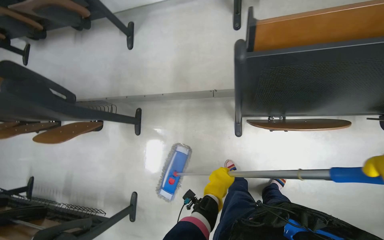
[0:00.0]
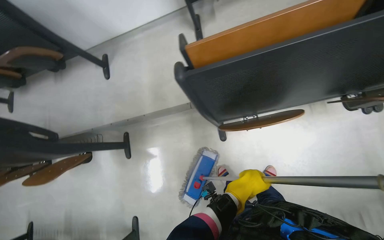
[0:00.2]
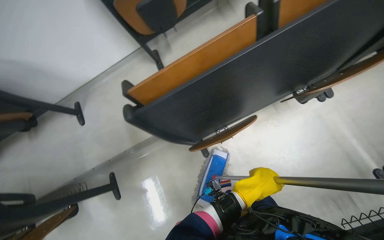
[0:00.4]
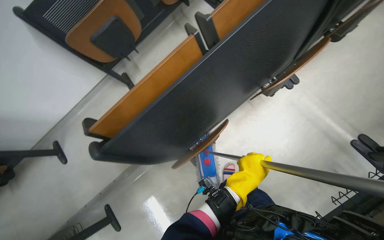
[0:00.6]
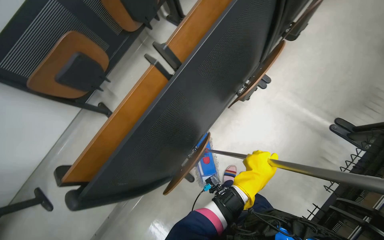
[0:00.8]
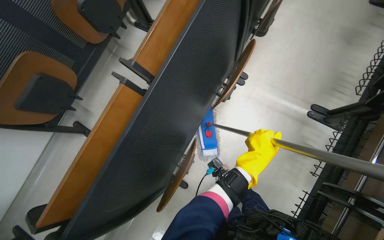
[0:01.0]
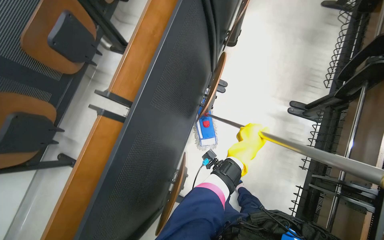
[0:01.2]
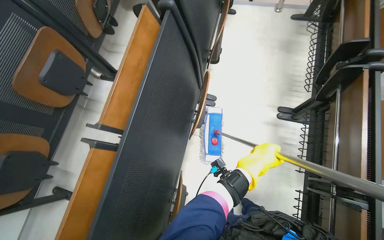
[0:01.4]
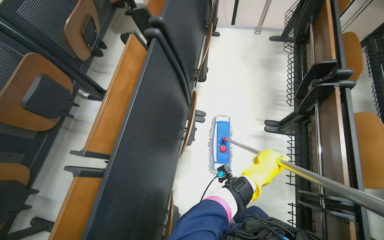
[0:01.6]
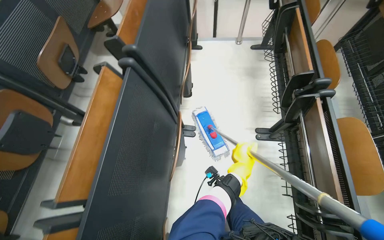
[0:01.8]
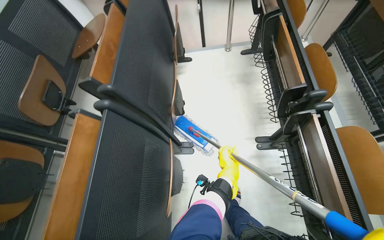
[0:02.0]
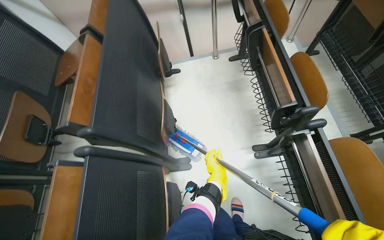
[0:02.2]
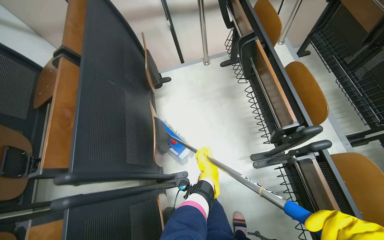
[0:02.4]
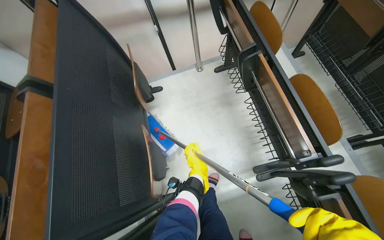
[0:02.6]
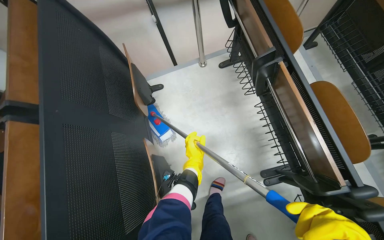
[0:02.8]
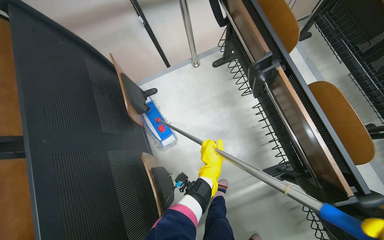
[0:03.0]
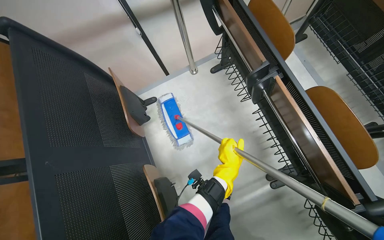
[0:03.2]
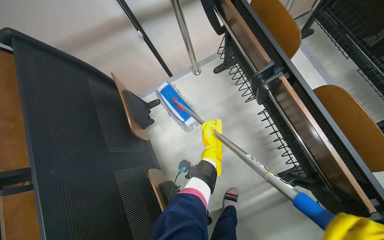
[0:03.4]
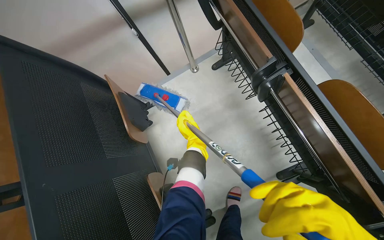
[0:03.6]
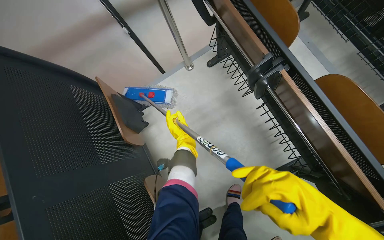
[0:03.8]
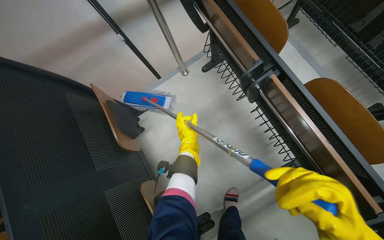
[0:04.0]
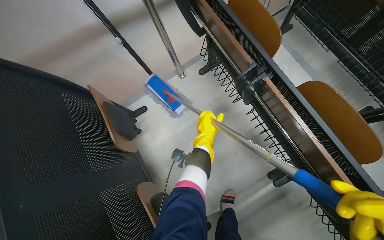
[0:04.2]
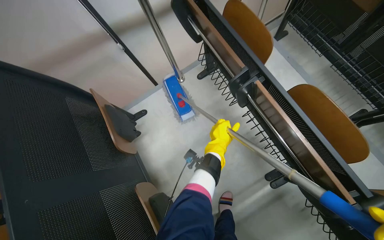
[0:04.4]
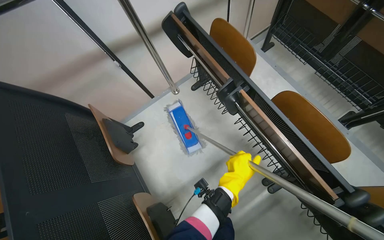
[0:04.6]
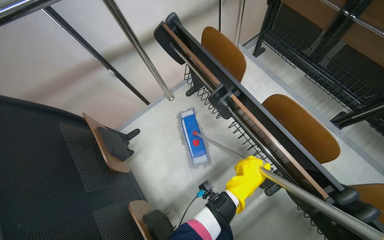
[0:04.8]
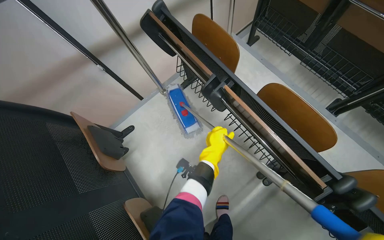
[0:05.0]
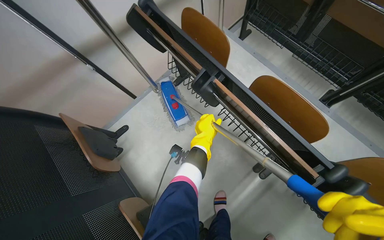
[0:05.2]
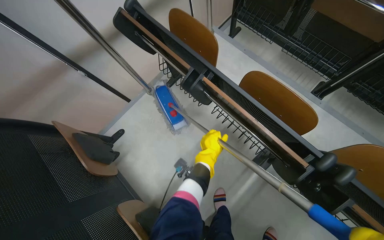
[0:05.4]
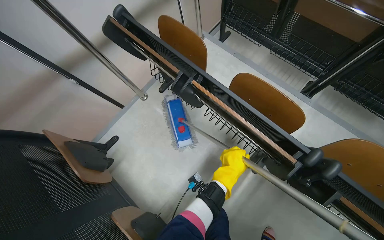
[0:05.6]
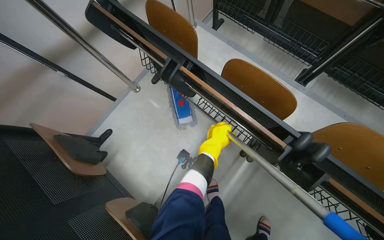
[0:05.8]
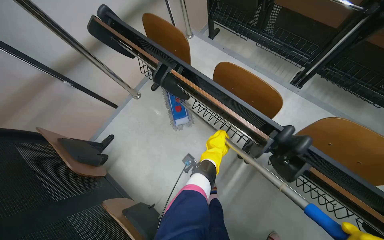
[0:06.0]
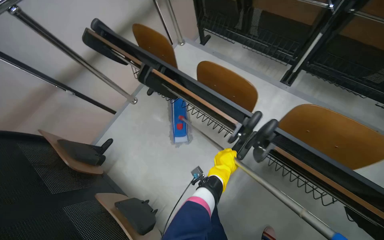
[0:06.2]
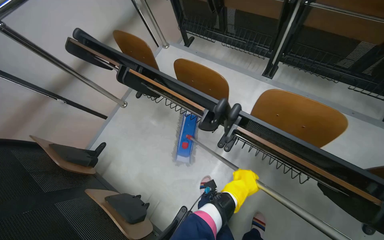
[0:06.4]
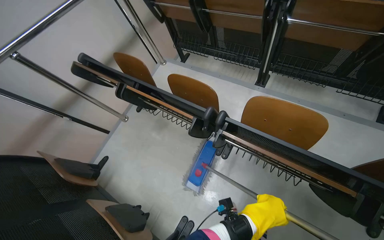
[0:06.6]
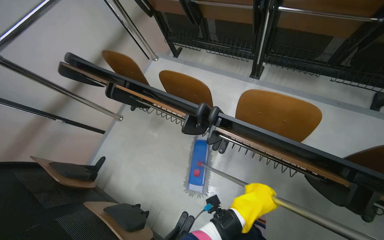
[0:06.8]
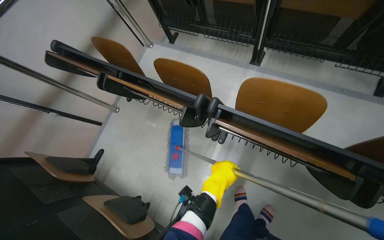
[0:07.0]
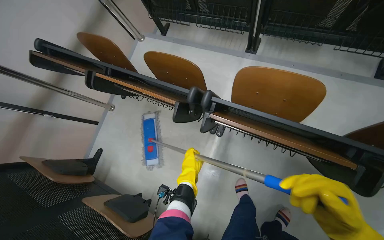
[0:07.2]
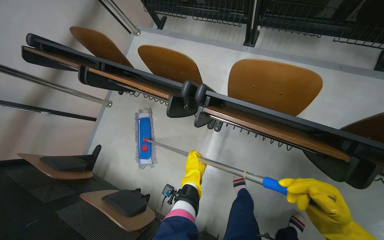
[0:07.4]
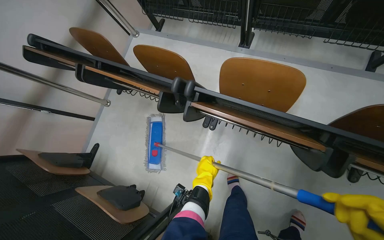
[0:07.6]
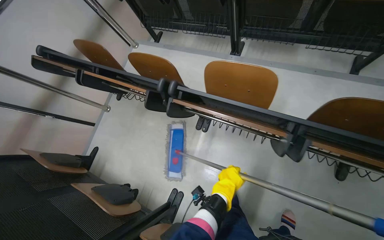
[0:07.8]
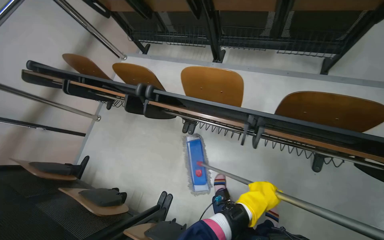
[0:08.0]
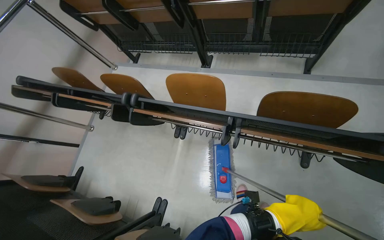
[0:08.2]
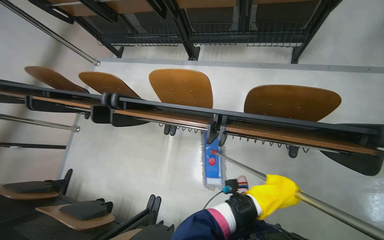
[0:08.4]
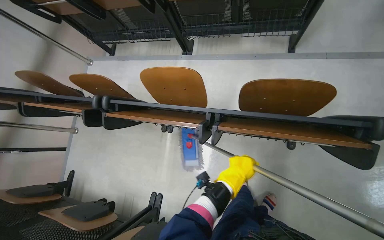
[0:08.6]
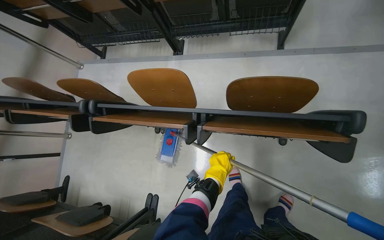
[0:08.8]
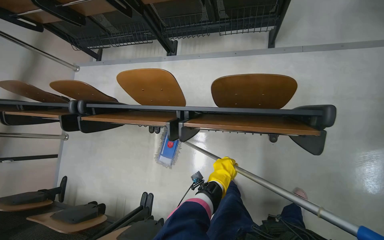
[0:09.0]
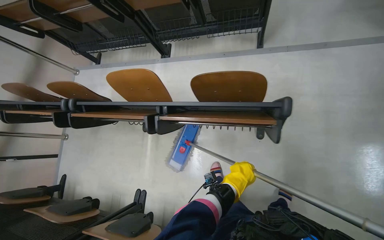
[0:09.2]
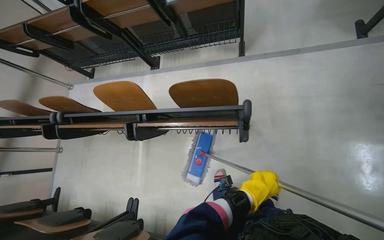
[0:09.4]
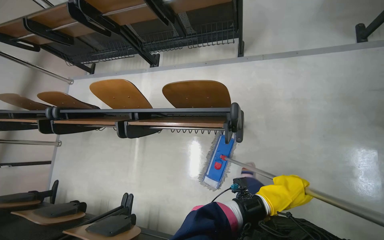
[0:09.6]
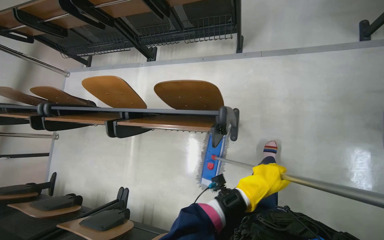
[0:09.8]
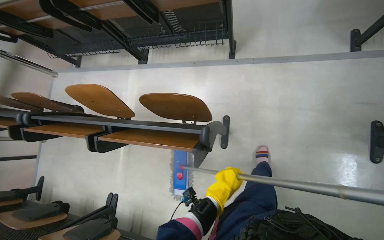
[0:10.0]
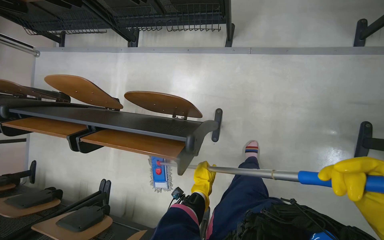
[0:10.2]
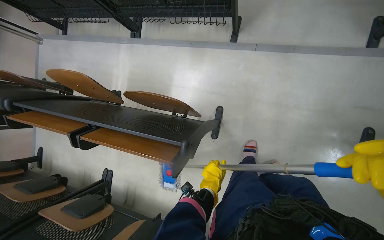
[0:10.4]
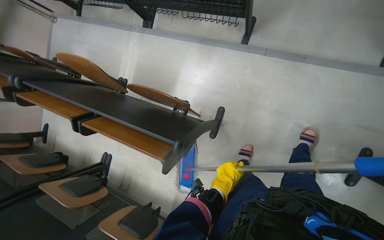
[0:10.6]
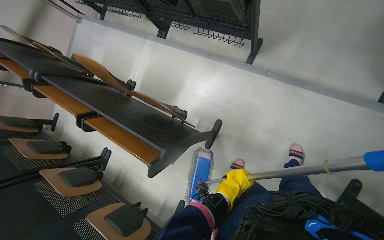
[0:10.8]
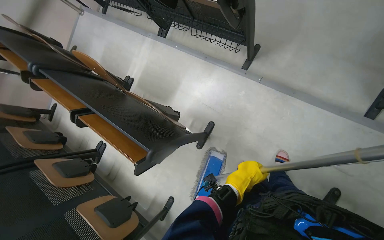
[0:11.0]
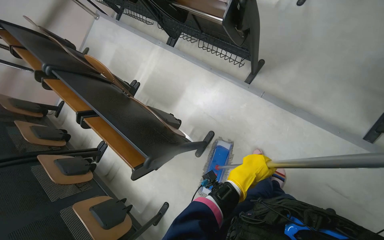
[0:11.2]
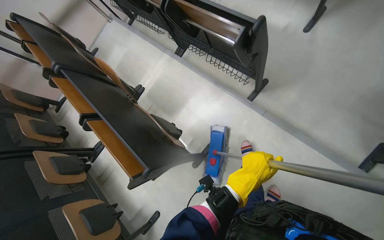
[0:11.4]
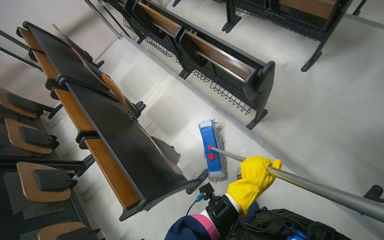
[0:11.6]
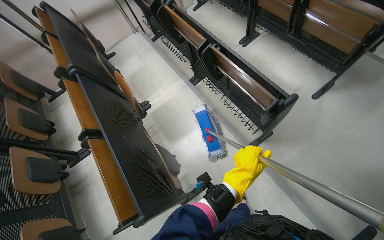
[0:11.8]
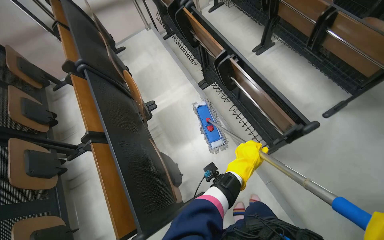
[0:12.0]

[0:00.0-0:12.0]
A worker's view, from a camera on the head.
Job: mopping floor.
The whole recording: Mopping lecture hall floor. The worker mops the floor of the lecture hall, moving between rows of seats.
0:00.0 to 0:01.6: The camera travels some 50 cm. The head rotates some 80 degrees to the right. The view tilts about 30 degrees upward.
0:01.6 to 0:03.0: The camera is carried about 90 cm. Everything in view rotates roughly 30 degrees counterclockwise.
0:03.0 to 0:04.4: The left hand moves up the picture, about 20 cm, and moves roughly 15 cm to the left and comes back.
0:06.0 to 0:07.6: The camera is carried to the right, about 50 cm.
0:07.6 to 0:09.0: The camera travels to the right, roughly 60 cm.
0:09.0 to 0:10.4: The wearer moves approximately 60 cm.
0:10.4 to 0:12.0: Everything in view rotates some 50 degrees clockwise.

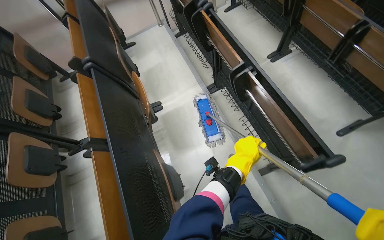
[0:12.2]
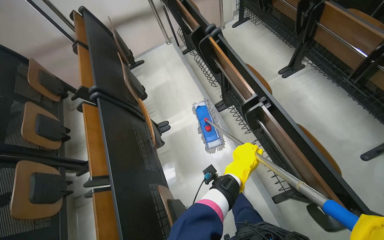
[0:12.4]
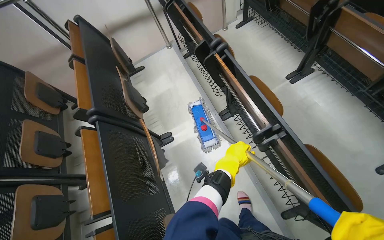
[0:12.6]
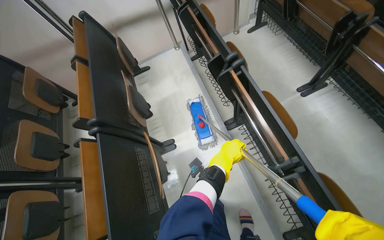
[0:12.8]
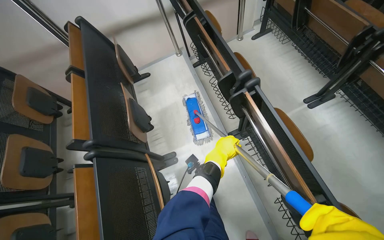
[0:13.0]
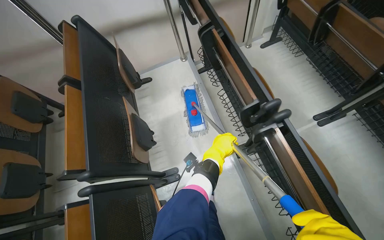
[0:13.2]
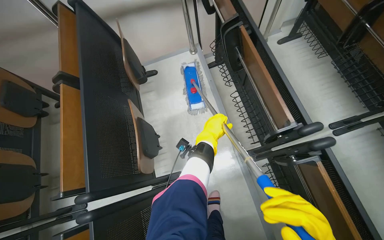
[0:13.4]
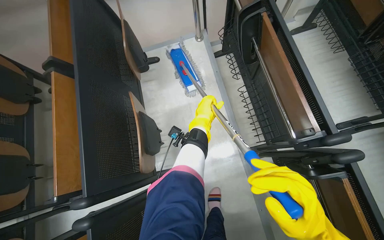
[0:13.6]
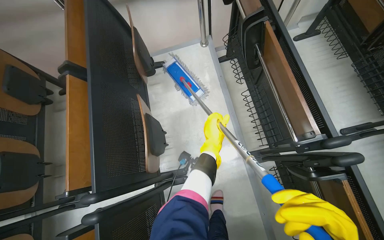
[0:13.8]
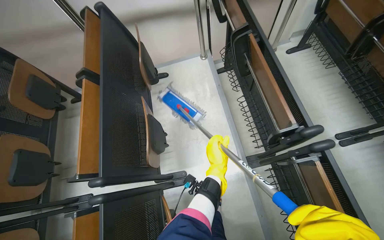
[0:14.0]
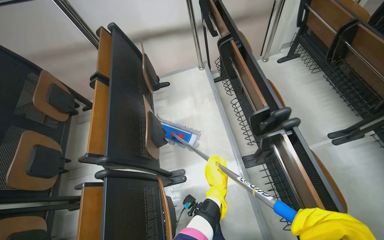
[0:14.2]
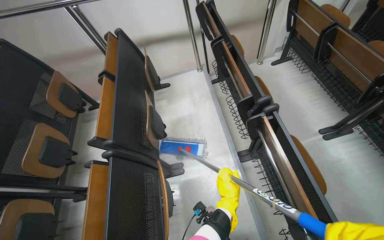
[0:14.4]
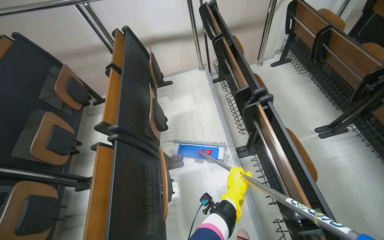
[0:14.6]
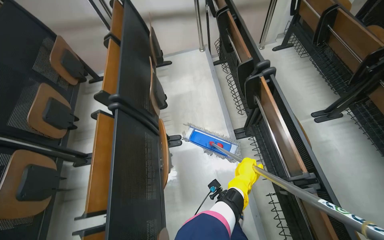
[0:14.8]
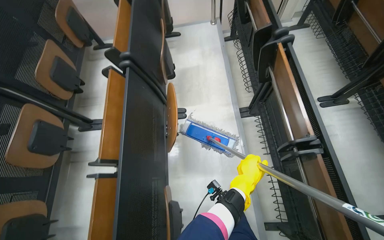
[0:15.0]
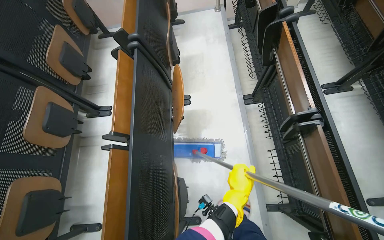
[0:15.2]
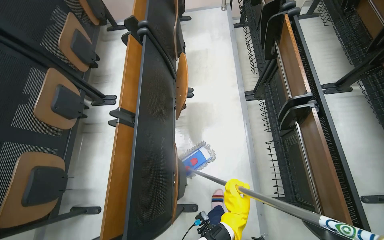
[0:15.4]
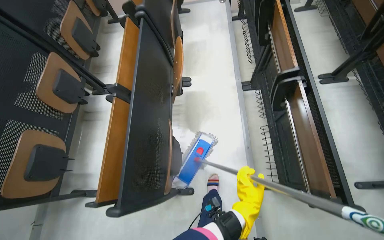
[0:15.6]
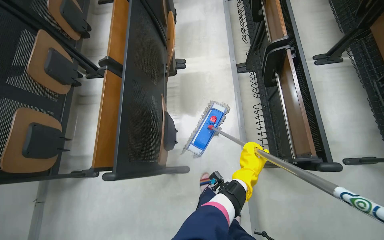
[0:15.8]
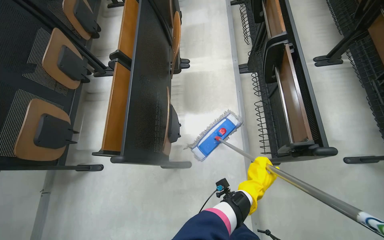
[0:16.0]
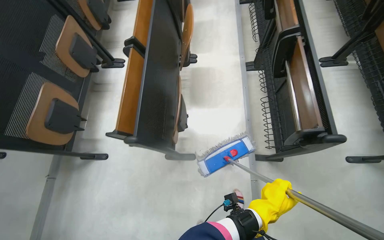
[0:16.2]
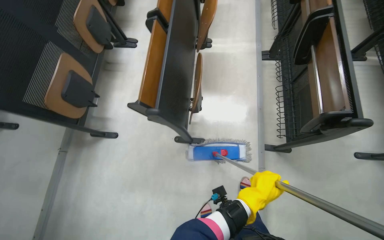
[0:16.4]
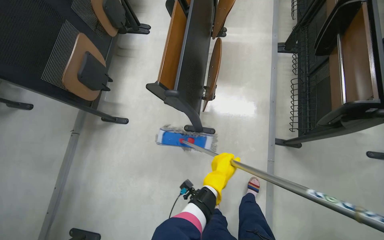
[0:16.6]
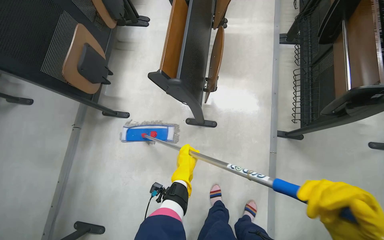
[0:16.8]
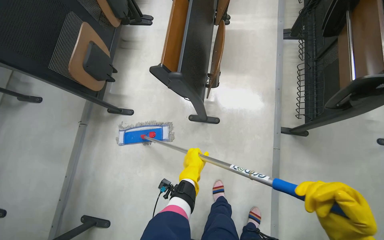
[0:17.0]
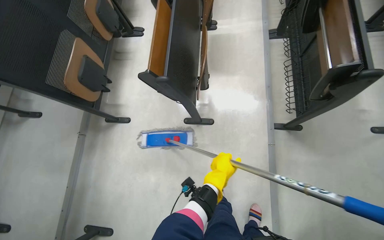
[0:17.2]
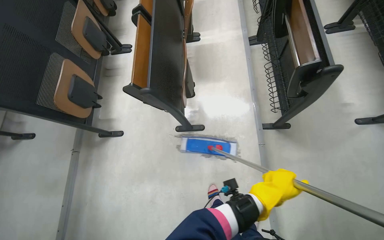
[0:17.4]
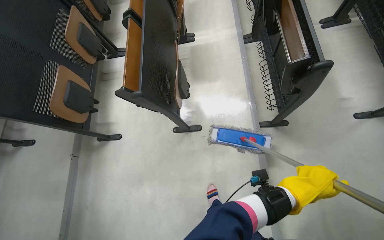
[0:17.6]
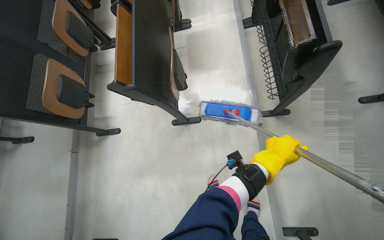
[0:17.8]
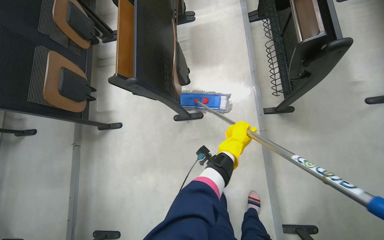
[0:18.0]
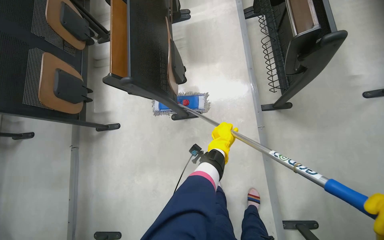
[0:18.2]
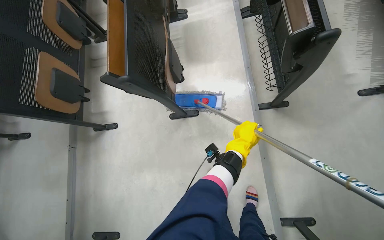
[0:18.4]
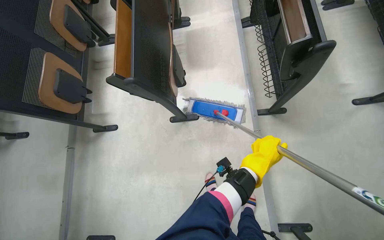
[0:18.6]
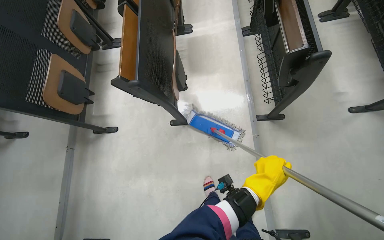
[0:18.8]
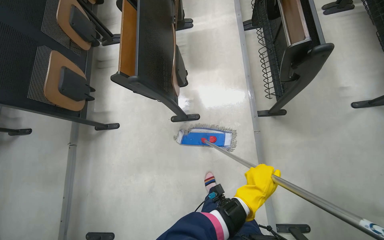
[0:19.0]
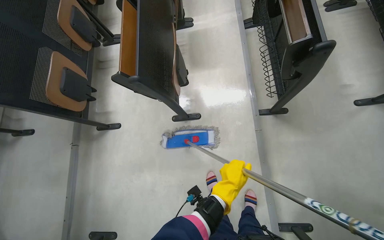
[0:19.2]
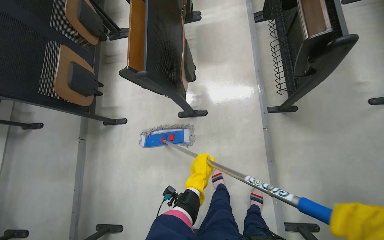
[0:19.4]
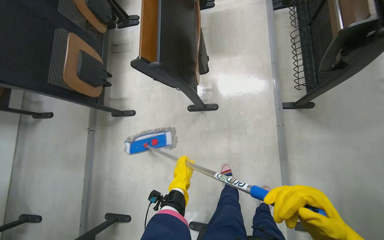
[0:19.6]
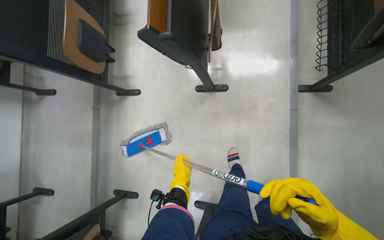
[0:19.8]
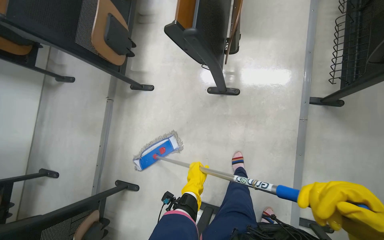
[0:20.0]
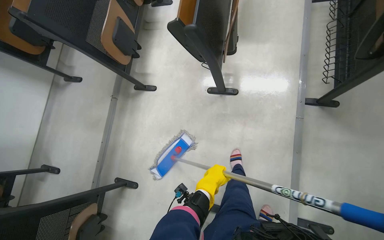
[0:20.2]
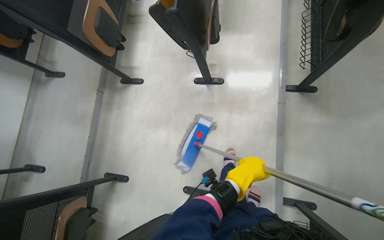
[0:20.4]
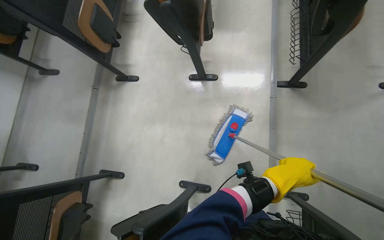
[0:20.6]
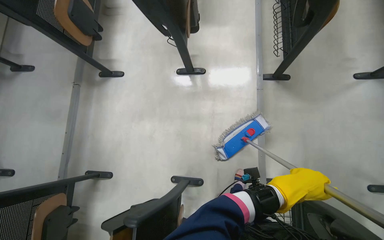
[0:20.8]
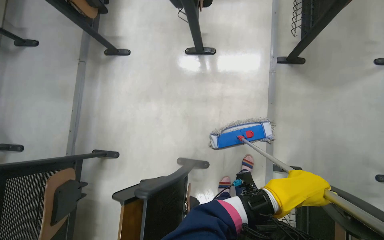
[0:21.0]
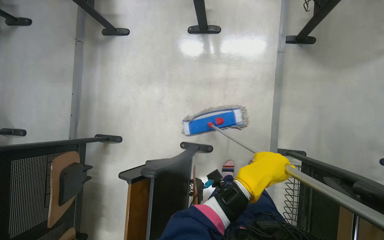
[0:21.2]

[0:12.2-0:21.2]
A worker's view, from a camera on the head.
Job: mopping floor.
The whole recording: Mopping lecture hall floor. The worker mops the floor of the lecture hall, moving between rows of seats.
0:12.2 to 0:13.8: The camera is carried roughly 1 m.
0:13.8 to 0:15.2: The camera travels some 80 cm.
0:15.2 to 0:16.6: The camera is carried about 60 cm.
0:16.6 to 0:18.2: The left hand swings left and right, about 35 cm each way, with 2 reversals.
0:18.2 to 0:19.8: The left hand heads to the left and down the picture, covering roughly 40 cm.
0:19.8 to 0:21.2: The wearer moves approximately 50 cm.
